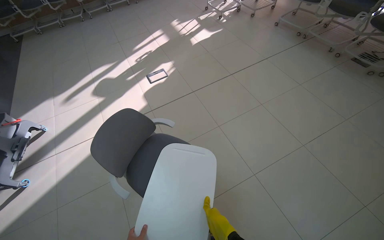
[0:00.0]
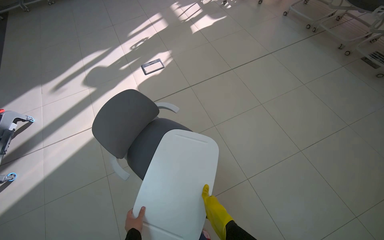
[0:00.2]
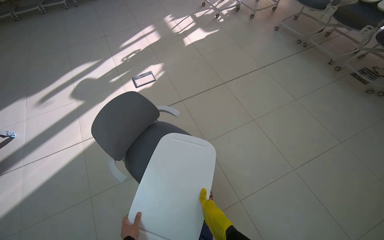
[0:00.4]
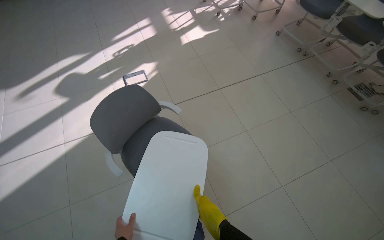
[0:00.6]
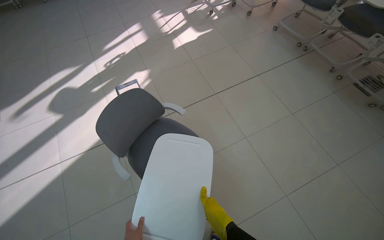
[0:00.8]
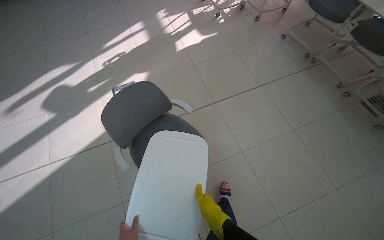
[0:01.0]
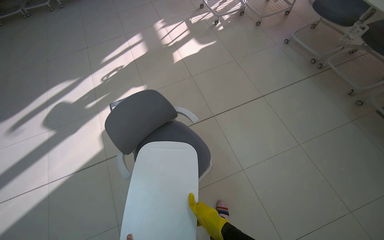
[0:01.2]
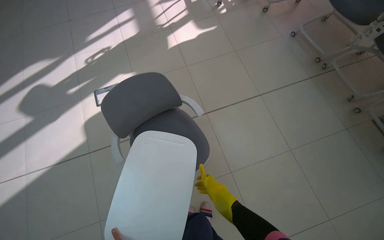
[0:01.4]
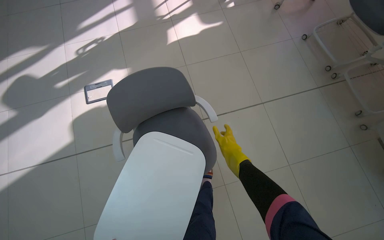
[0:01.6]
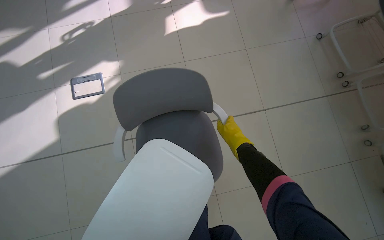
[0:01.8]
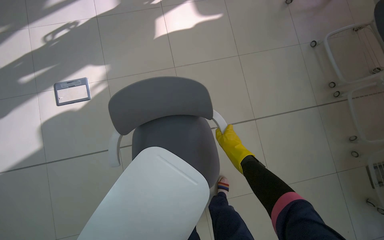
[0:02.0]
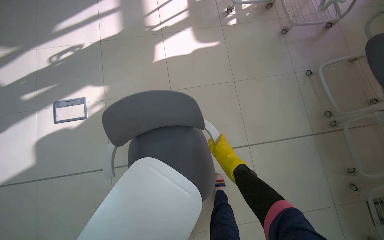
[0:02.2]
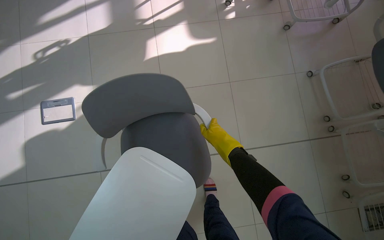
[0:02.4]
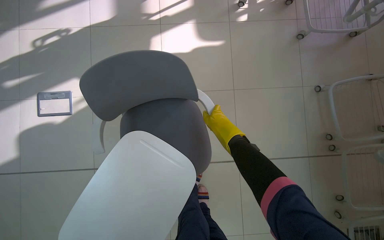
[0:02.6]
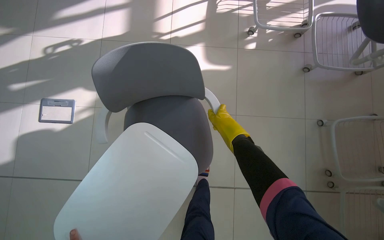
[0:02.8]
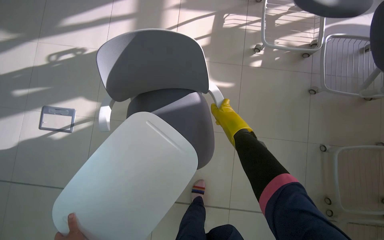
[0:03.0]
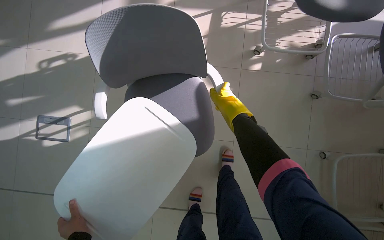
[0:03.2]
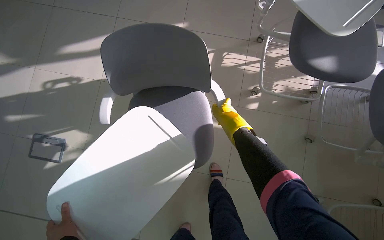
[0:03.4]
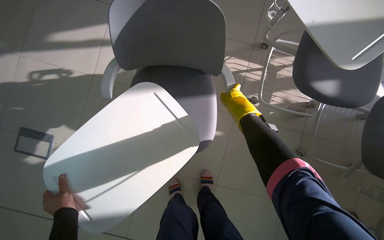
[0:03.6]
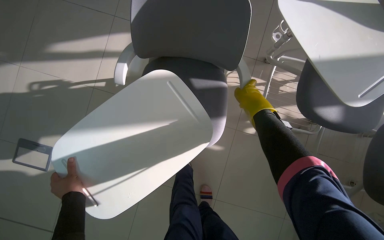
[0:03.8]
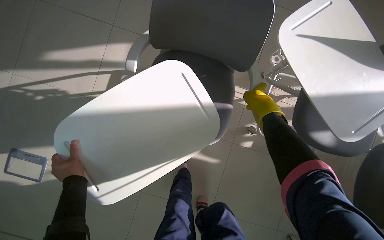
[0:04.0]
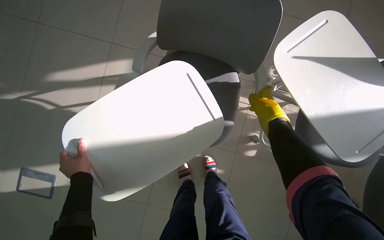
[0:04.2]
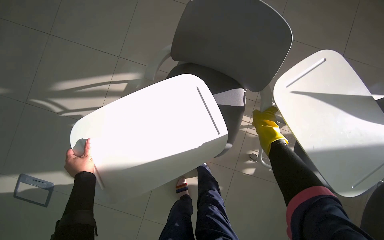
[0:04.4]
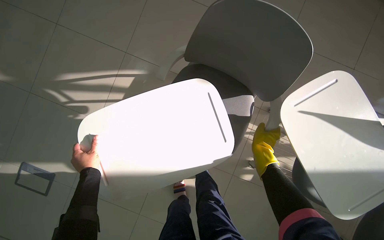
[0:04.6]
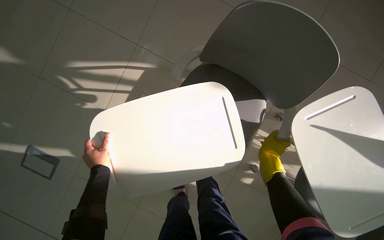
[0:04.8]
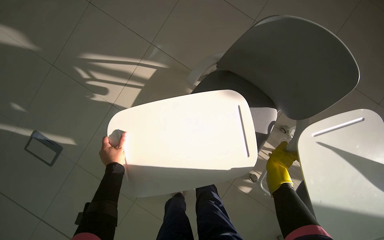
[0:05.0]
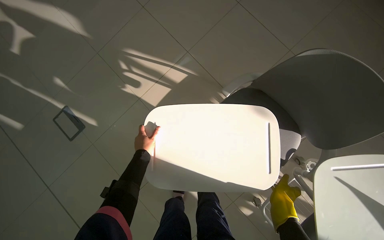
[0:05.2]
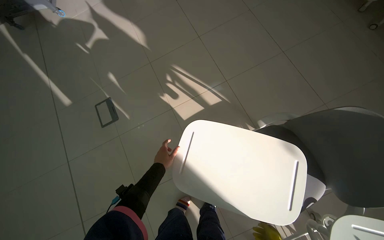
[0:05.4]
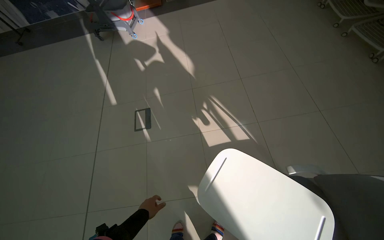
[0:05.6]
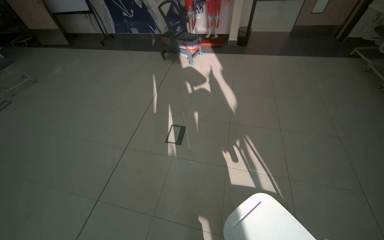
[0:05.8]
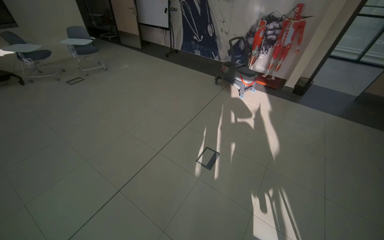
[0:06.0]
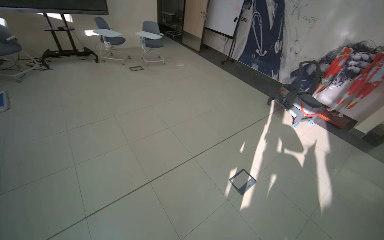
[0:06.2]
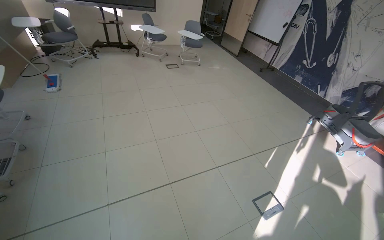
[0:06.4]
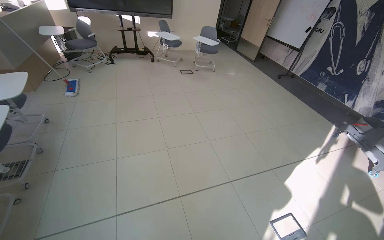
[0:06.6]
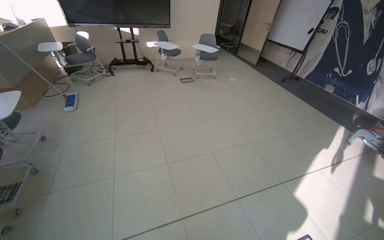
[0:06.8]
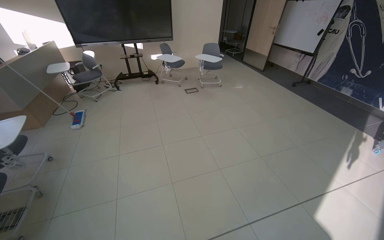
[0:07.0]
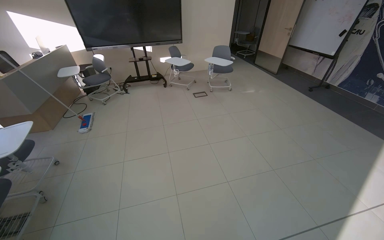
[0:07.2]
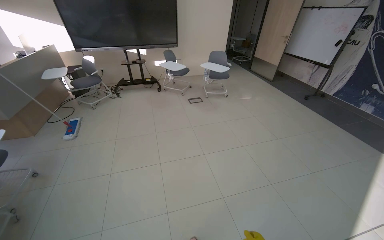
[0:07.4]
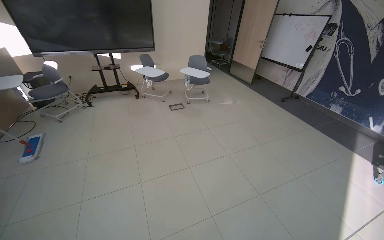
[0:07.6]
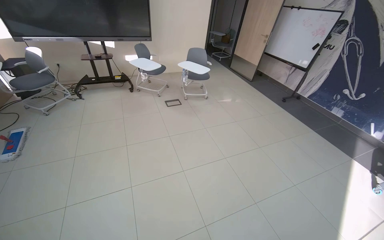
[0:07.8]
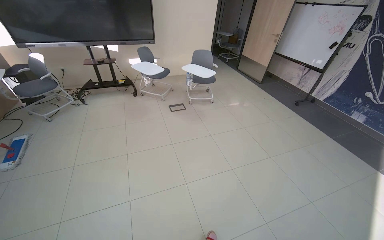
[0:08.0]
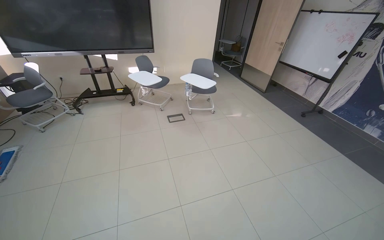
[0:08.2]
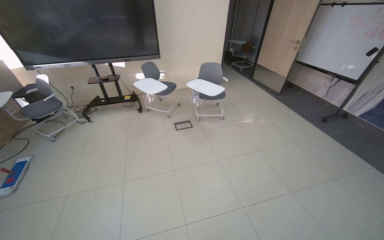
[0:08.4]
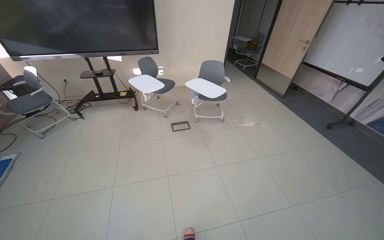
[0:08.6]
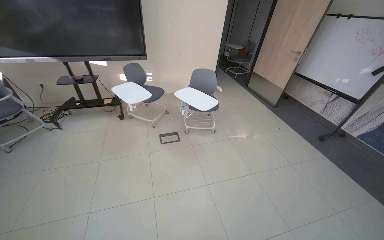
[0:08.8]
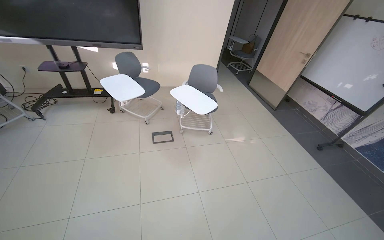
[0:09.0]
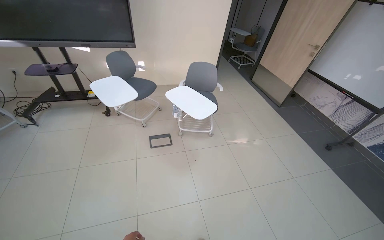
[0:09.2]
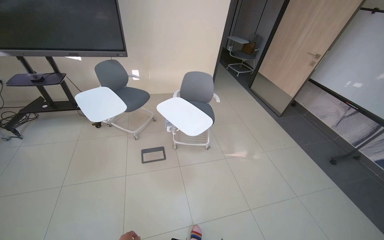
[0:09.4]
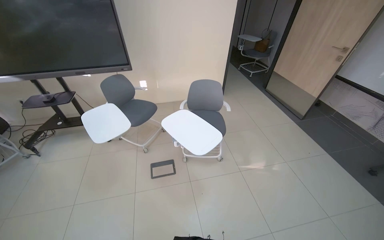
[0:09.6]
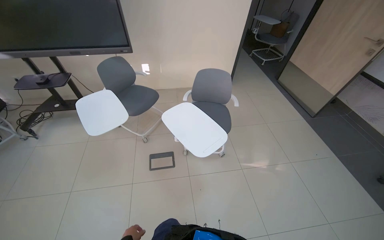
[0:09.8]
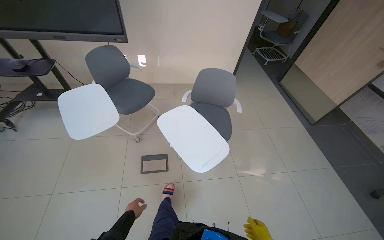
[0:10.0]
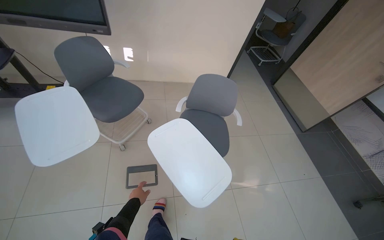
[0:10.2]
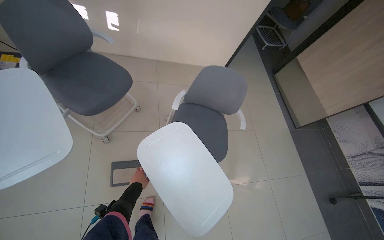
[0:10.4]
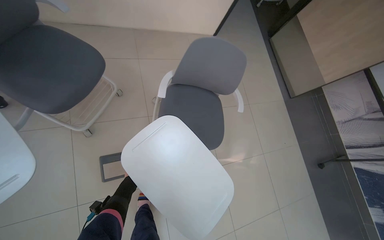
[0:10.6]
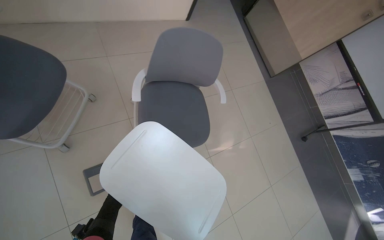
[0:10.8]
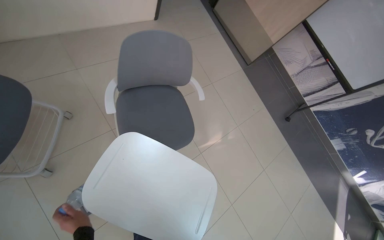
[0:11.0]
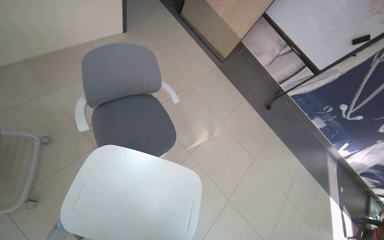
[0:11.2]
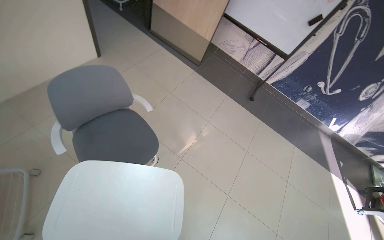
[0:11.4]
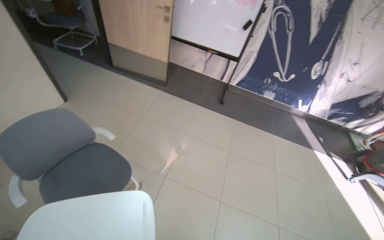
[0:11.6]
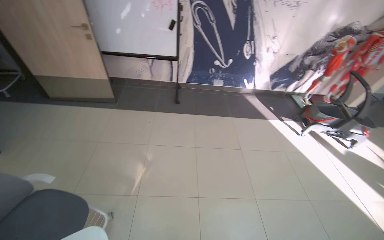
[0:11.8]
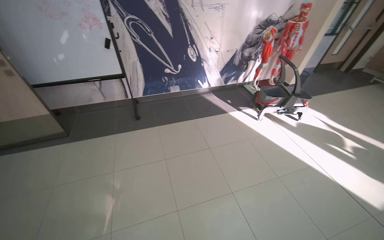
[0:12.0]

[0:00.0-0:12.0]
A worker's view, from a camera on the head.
Job: organizing items.
The whole recording: Organizing classroom furniture and items. The worker moves chairs and places desk trays on them, also performing short mopping tasks.
0:00.0 to 0:01.6: The camera travels roughly 1.5 m. The view tips downward by some 20 degrees.
0:01.6 to 0:03.0: The head travels approximately 1 m.
0:03.0 to 0:04.4: The camera pitches upward, by about 20 degrees.
0:04.4 to 0:06.0: The camera is carried some 70 cm. The head rotates some 110 degrees to the left. The camera pitches upward, by roughly 35 degrees.
0:06.0 to 0:07.6: The wearer moves approximately 1 m. The wearer looks roughly 35 degrees further to the left.
0:07.6 to 0:09.0: The wearer moves roughly 1.5 m.
0:09.0 to 0:10.4: The camera is carried approximately 1.5 m. The view tilts about 20 degrees downward.
0:10.4 to 0:12.0: The camera travels some 70 cm. The head rotates roughly 100 degrees to the right.

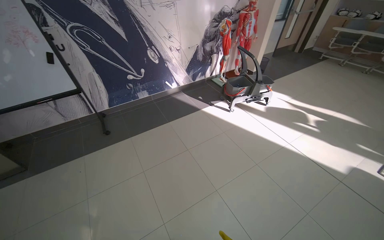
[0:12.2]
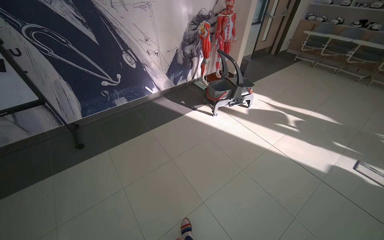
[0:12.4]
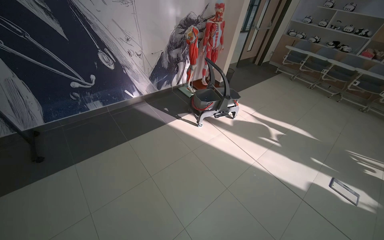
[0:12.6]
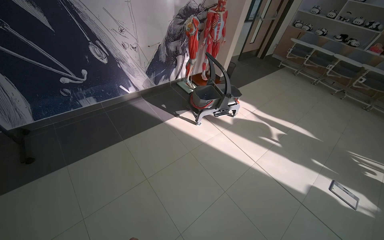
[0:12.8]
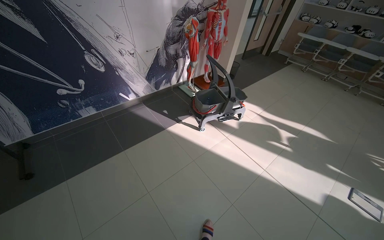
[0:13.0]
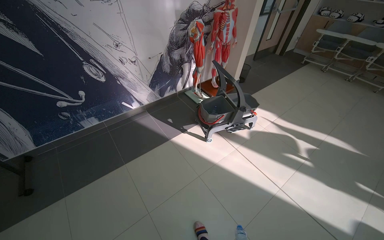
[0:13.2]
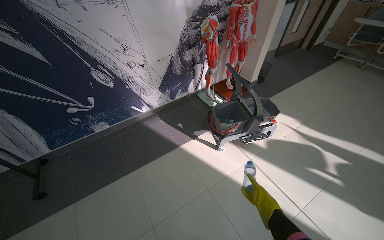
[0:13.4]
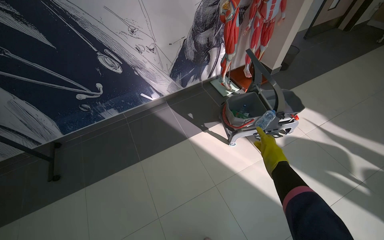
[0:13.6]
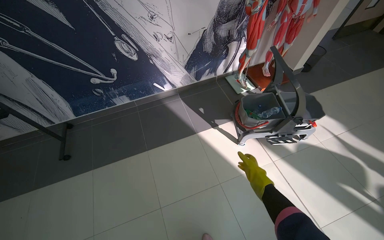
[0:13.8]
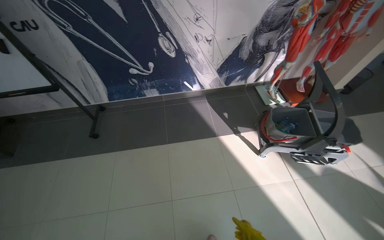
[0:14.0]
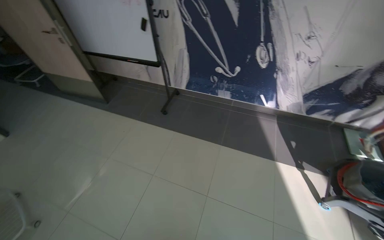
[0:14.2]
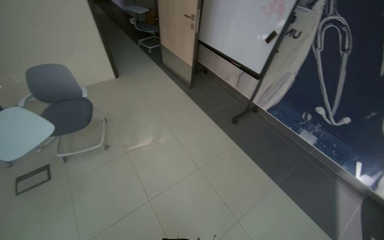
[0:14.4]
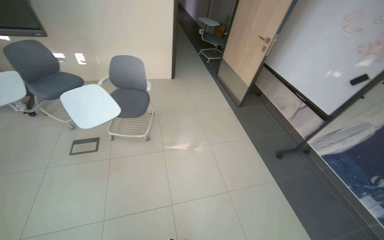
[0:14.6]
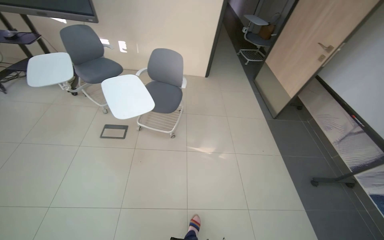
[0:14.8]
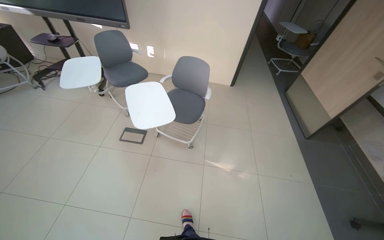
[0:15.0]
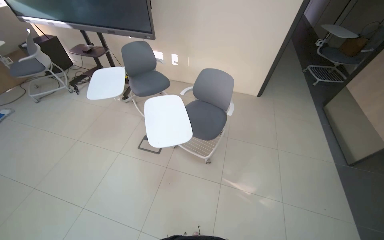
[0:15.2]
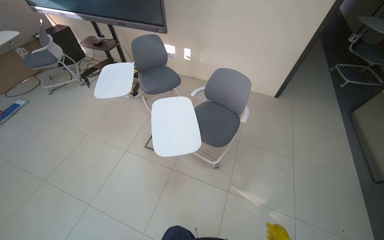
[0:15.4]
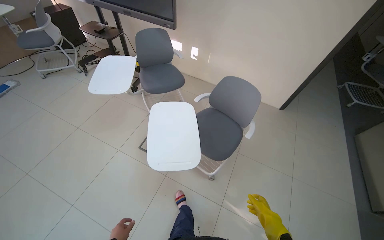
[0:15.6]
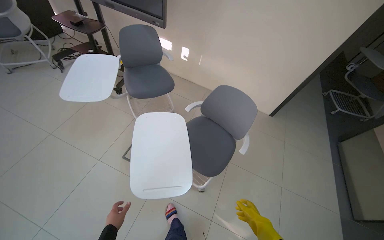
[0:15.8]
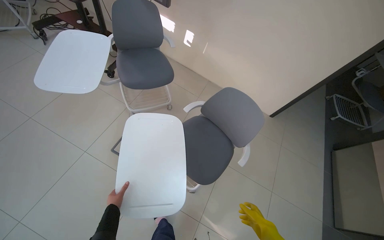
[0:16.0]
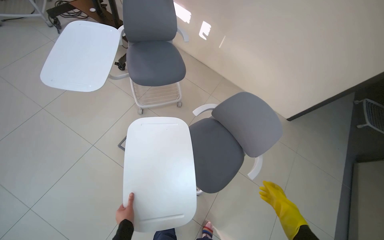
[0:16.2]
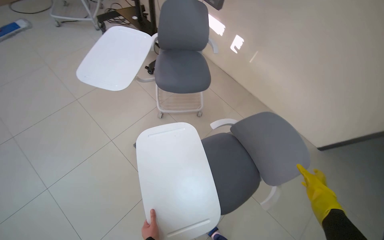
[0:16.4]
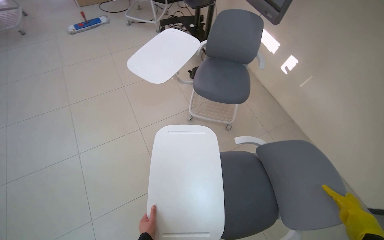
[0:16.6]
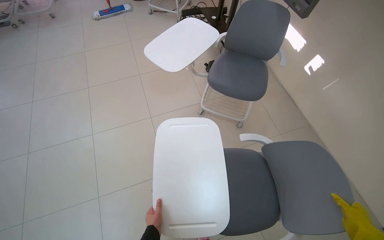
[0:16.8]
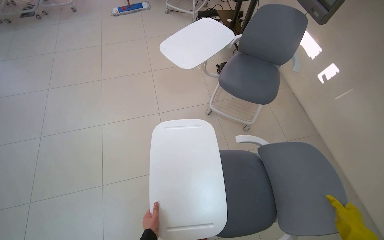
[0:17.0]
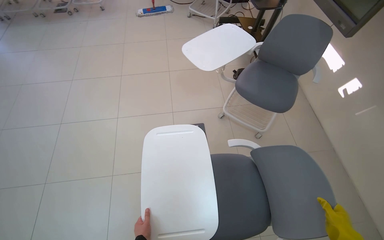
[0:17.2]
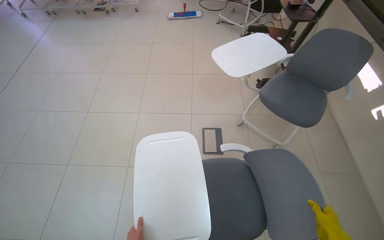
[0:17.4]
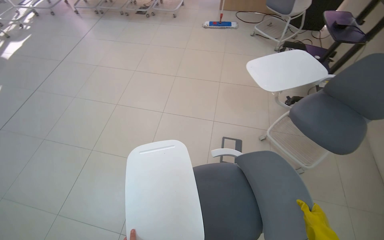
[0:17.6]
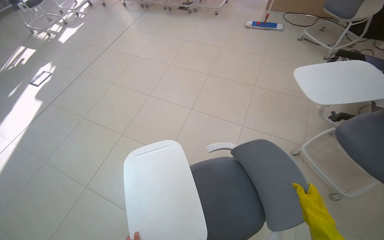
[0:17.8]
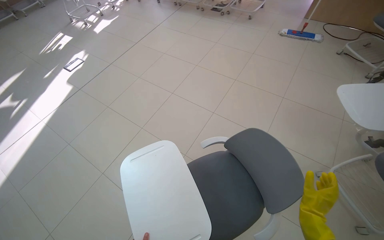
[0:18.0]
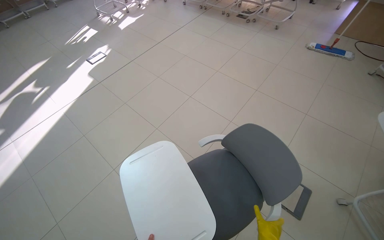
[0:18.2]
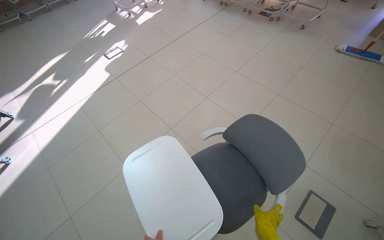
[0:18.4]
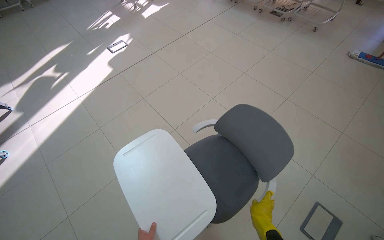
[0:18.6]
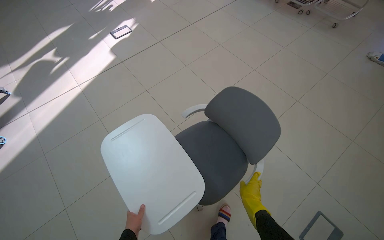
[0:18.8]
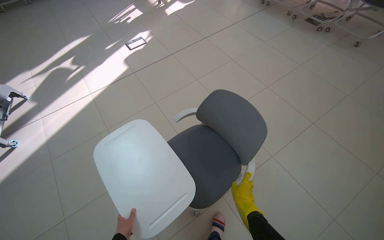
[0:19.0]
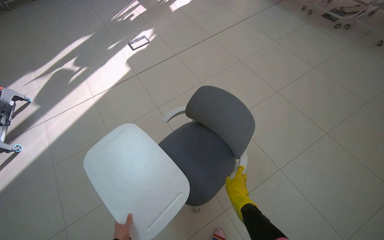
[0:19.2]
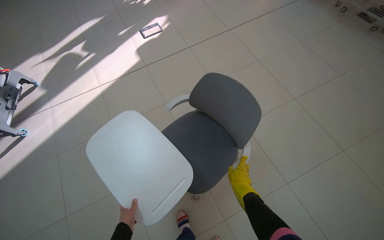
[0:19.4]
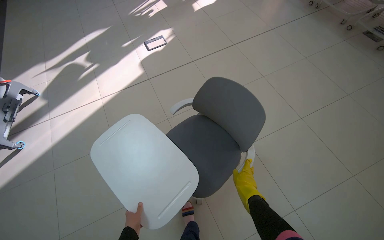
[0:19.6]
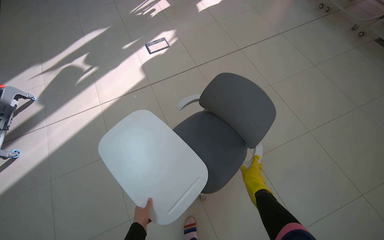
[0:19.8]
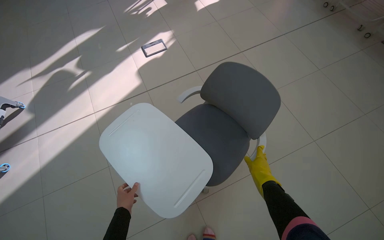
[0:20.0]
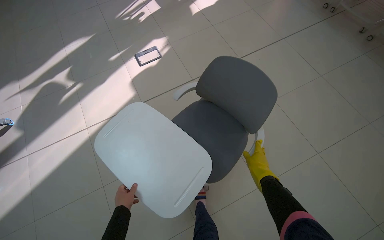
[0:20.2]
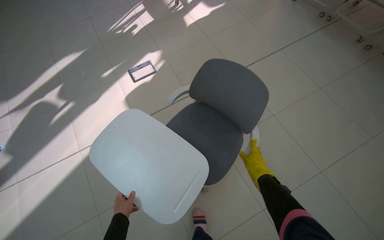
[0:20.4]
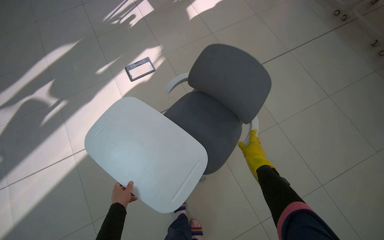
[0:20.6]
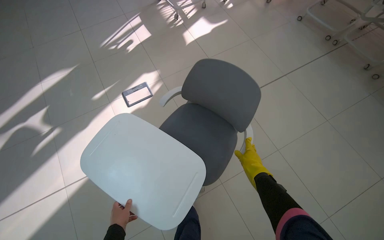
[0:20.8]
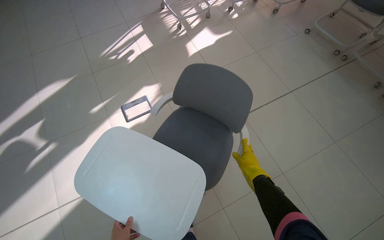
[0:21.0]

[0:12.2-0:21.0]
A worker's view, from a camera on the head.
Job: organizing items.
The whole recording: Organizing classroom furniture and items. The worker moves chairs and places desk trays on them, also performing short mopping tasks.
0:12.2 to 0:13.6: The camera is carried roughly 1 m.
0:13.6 to 0:15.2: The camera travels approximately 1 m. The head turns to the left by roughly 135 degrees.
0:15.2 to 0:16.6: The camera is carried about 70 cm. The head rotates approximately 50 degrees to the left.
0:16.6 to 0:18.0: The wearer moves approximately 40 cm. The head turns to the left by about 60 degrees.
0:18.0 to 0:19.6: The camera travels about 90 cm. The head turns to the left by some 30 degrees.
0:19.6 to 0:21.0: The wearer moves approximately 1 m.
